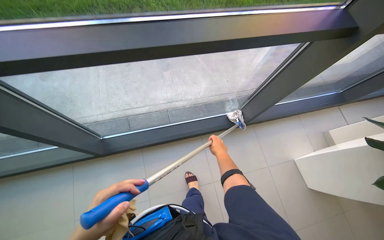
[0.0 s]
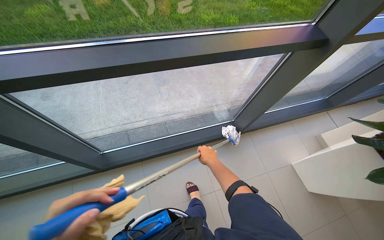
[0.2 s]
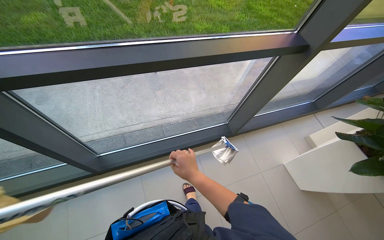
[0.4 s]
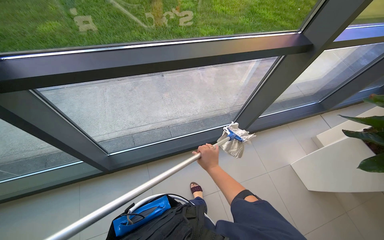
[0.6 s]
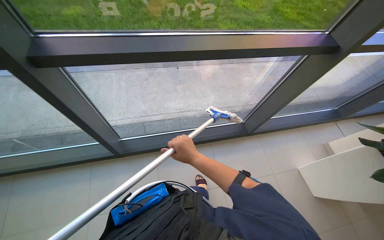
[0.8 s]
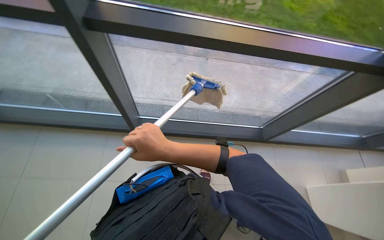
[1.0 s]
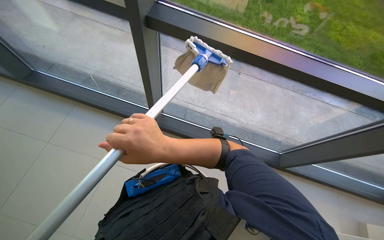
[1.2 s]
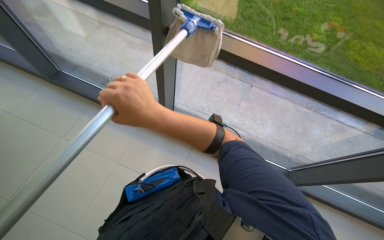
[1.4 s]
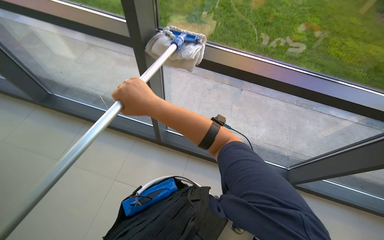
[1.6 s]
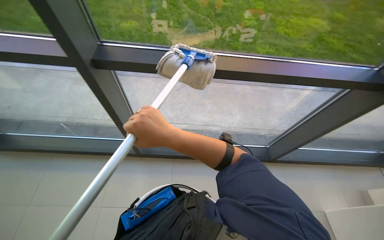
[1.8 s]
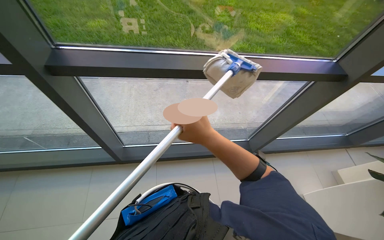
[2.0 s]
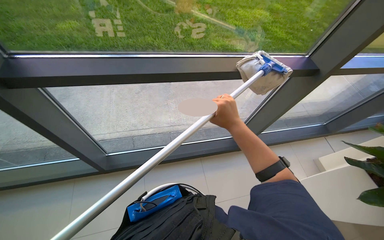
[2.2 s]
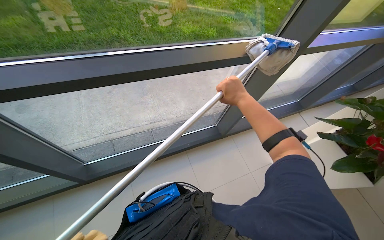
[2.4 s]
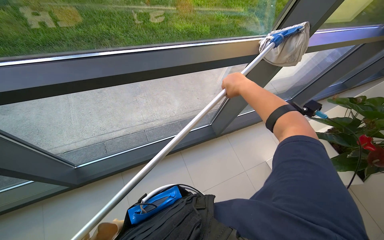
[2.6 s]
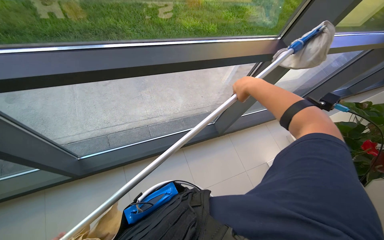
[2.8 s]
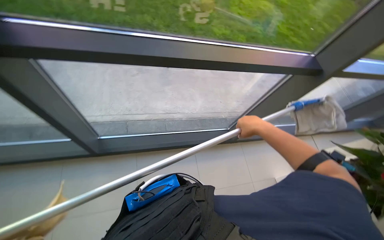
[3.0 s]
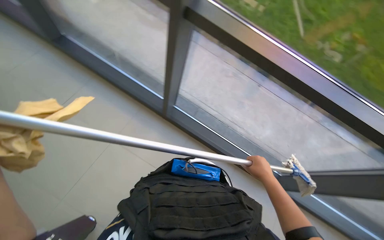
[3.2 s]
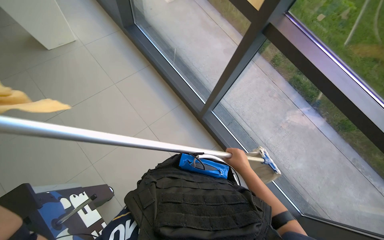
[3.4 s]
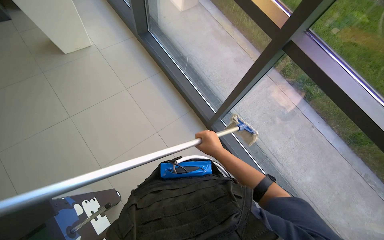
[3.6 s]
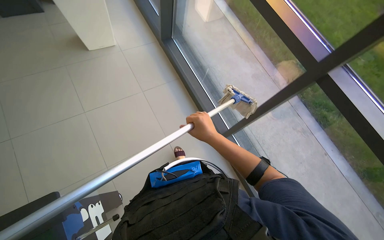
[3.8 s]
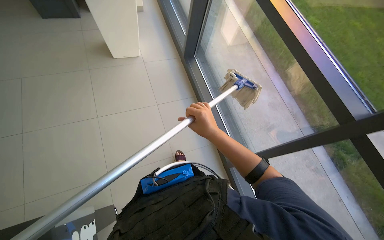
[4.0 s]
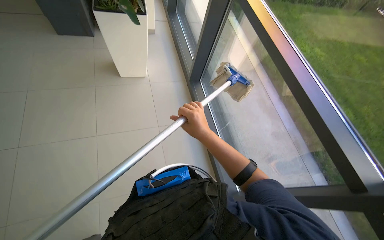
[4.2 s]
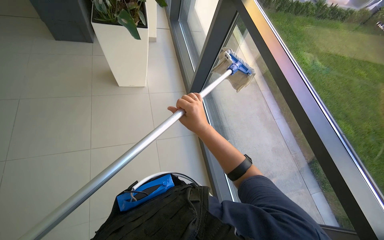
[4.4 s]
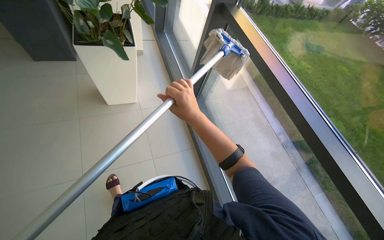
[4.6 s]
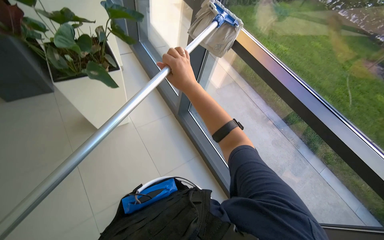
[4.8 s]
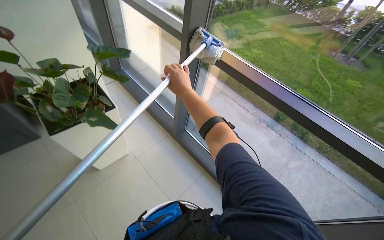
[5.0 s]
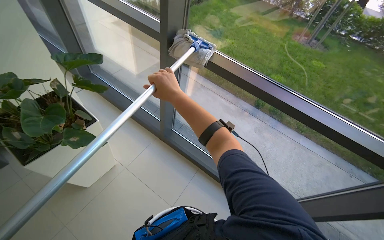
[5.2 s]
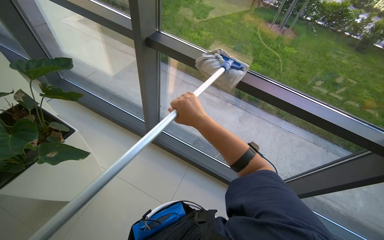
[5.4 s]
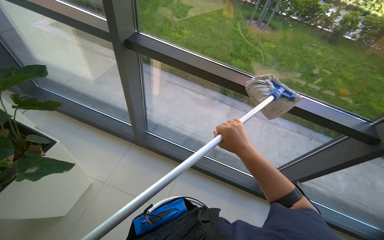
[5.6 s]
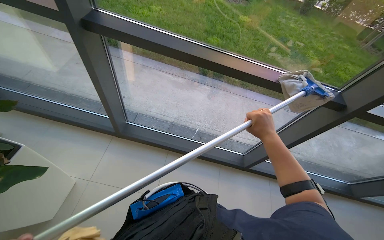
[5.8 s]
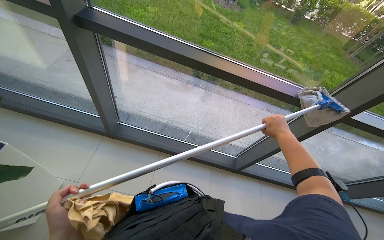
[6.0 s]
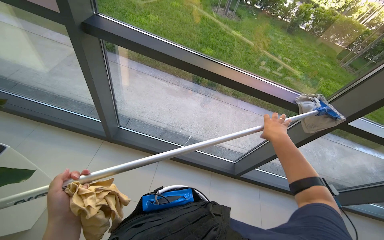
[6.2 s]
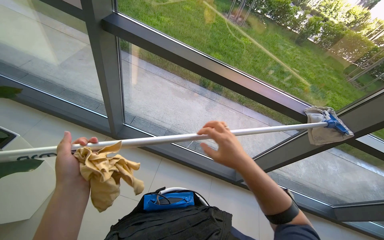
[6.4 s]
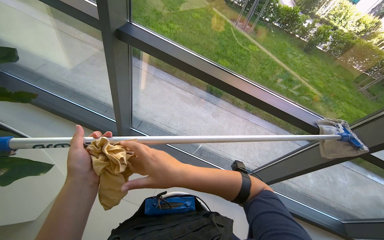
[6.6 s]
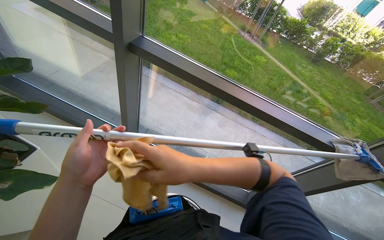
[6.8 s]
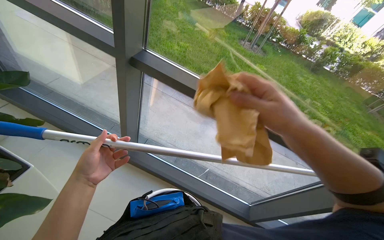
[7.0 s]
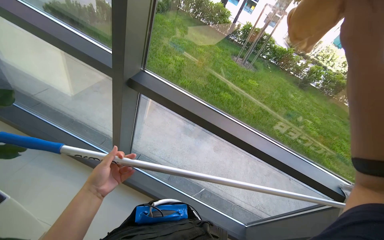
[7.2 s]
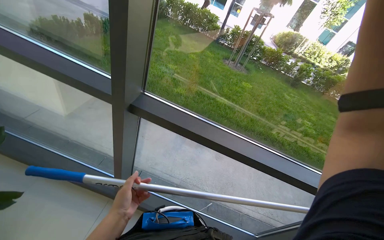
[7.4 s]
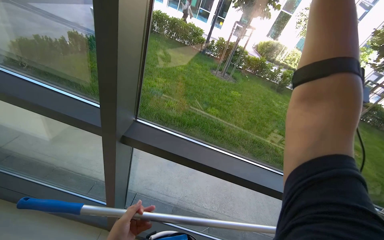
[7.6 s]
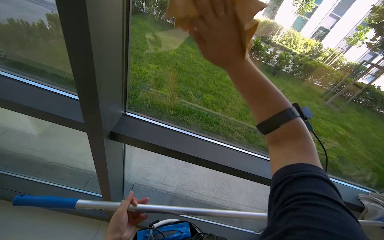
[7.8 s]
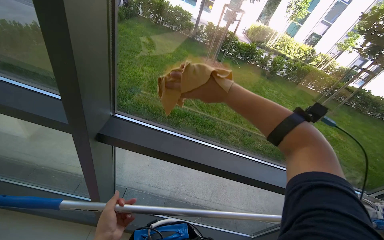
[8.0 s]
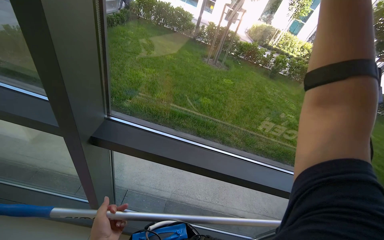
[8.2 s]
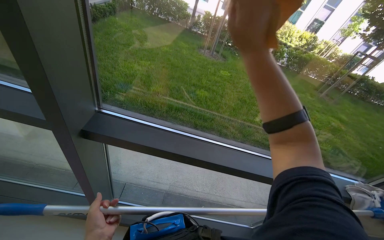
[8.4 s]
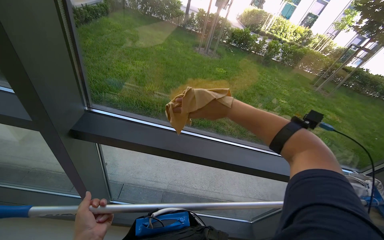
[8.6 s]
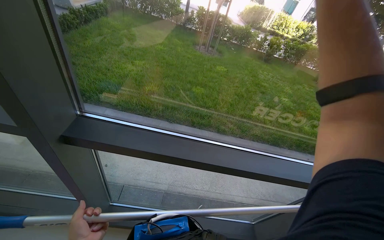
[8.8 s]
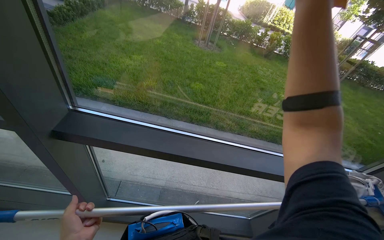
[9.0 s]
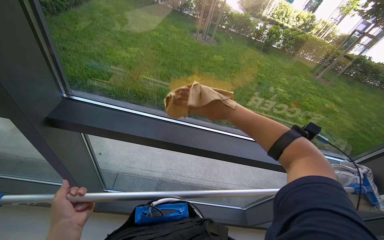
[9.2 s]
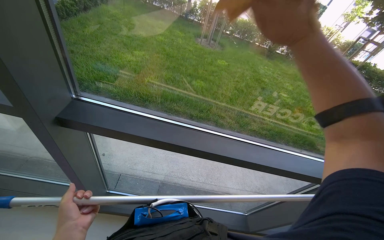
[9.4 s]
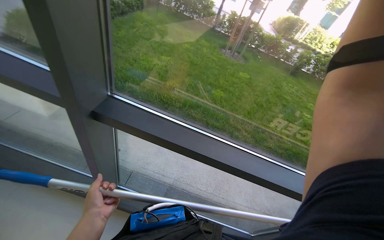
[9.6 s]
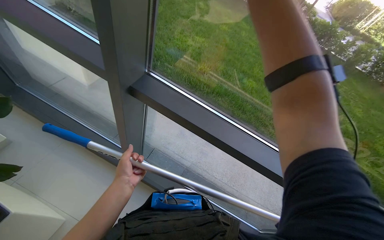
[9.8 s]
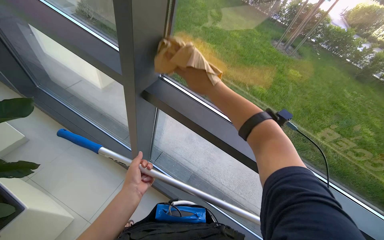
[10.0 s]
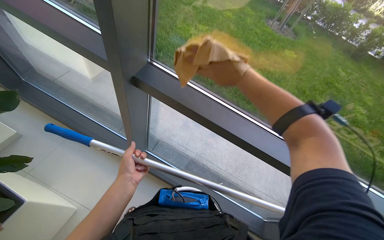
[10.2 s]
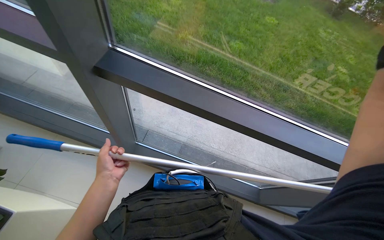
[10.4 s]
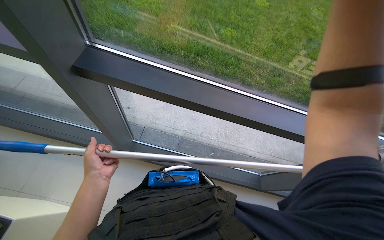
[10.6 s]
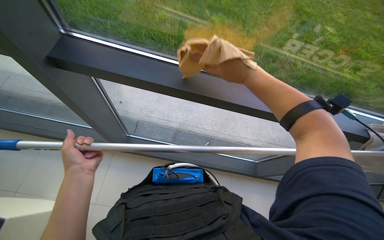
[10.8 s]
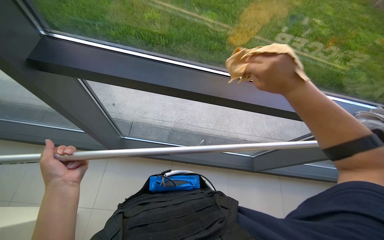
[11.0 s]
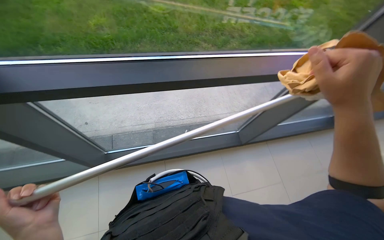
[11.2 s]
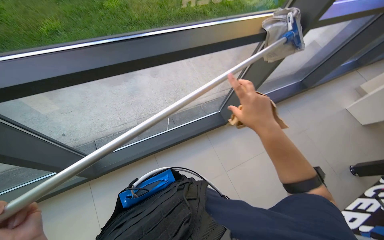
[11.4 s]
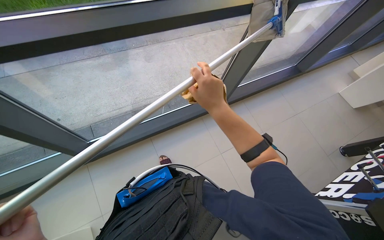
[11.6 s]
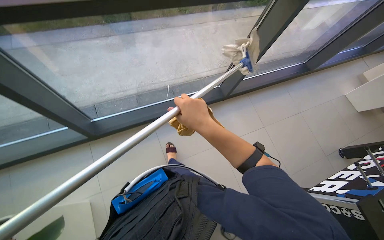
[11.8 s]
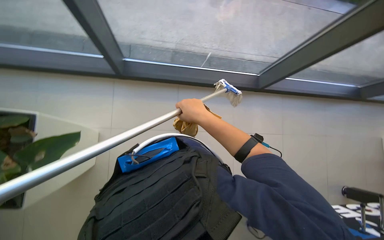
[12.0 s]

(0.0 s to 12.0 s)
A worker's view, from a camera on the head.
Job: cleaning windows.
The whole recording: Cleaning large windows. The worker prepares the cleaning pole and cloth, then cleans the large windows and frames.
0.0 s - 1.6 s: The head rotates approximately 30 degrees to the left. The view tips upward by about 15 degrees.
1.6 s - 3.0 s: The wearer's head swings some 30 degrees to the right.
3.0 s - 4.4 s: The right hand heads to the left, covering some 50 cm.
4.4 s - 6.0 s: The wearer looks about 45 degrees further to the right.
6.0 s - 7.6 s: The camera pitches upward, by approximately 20 degrees.
9.0 s - 10.4 s: The head turns to the left by some 15 degrees.
10.4 s - 12.0 s: The wearer's head swings some 30 degrees to the right. The view tips downward by some 15 degrees.

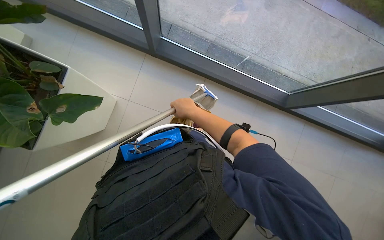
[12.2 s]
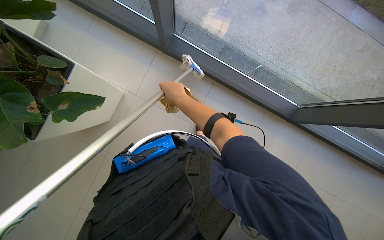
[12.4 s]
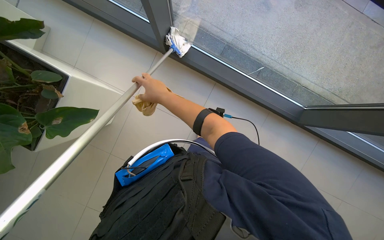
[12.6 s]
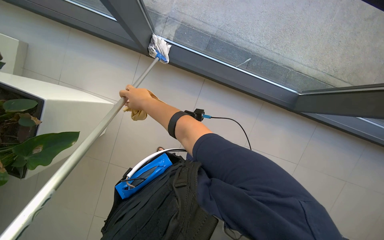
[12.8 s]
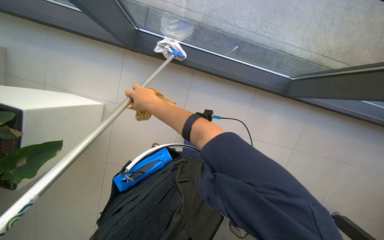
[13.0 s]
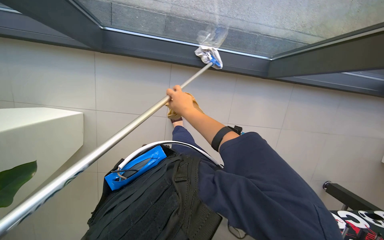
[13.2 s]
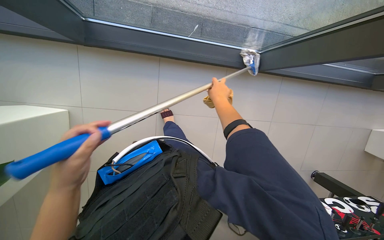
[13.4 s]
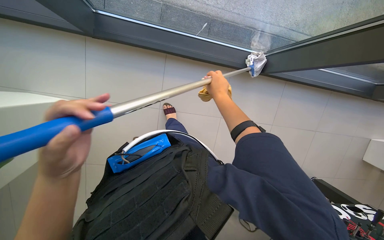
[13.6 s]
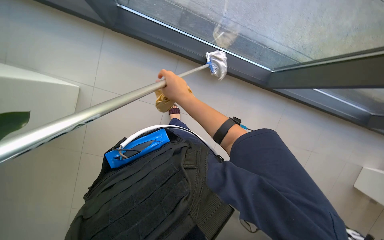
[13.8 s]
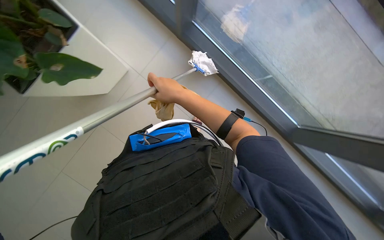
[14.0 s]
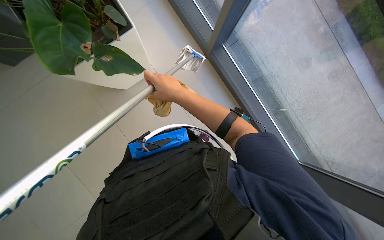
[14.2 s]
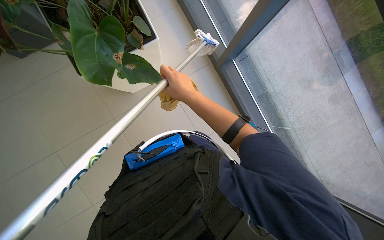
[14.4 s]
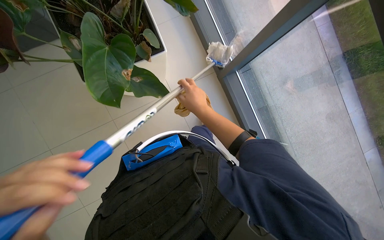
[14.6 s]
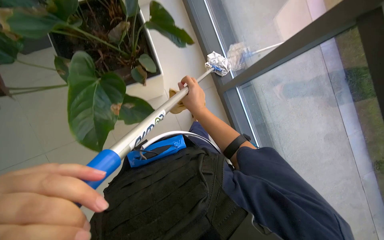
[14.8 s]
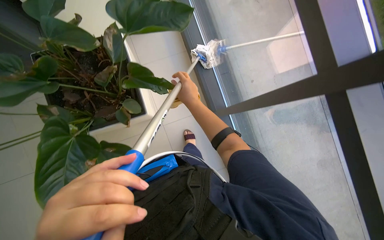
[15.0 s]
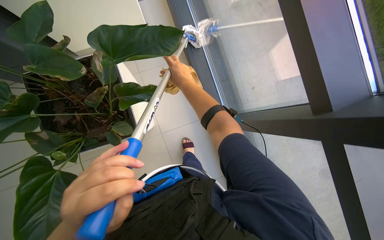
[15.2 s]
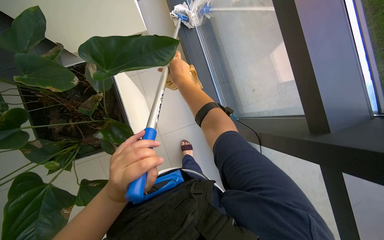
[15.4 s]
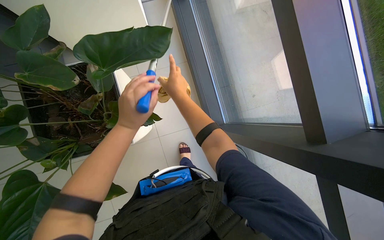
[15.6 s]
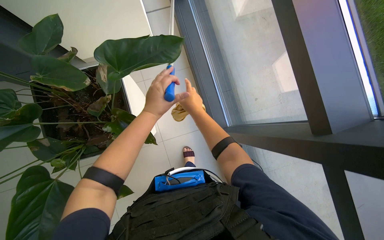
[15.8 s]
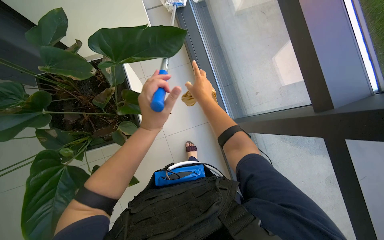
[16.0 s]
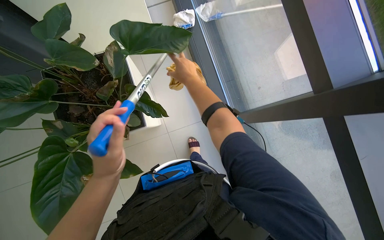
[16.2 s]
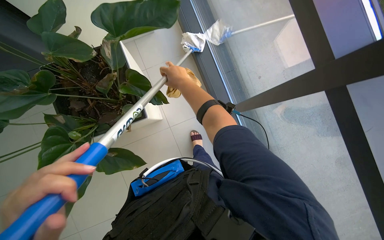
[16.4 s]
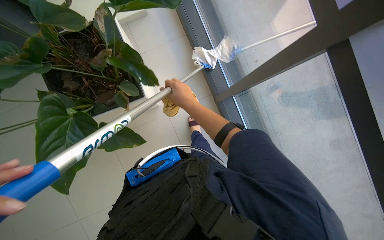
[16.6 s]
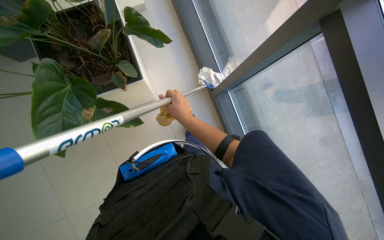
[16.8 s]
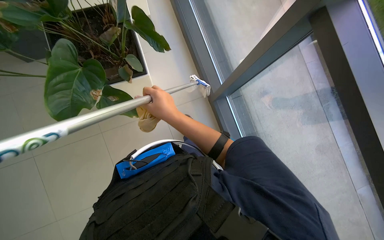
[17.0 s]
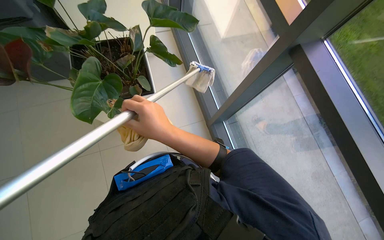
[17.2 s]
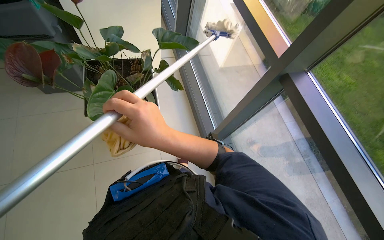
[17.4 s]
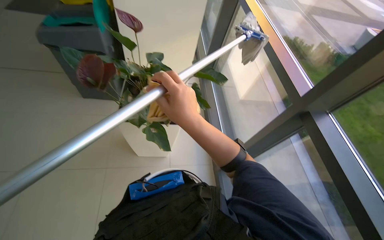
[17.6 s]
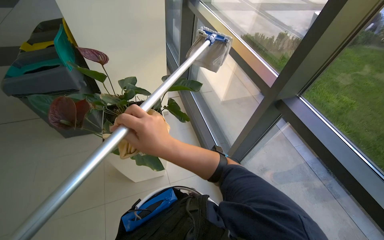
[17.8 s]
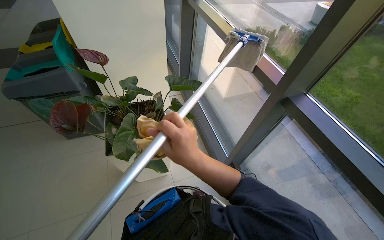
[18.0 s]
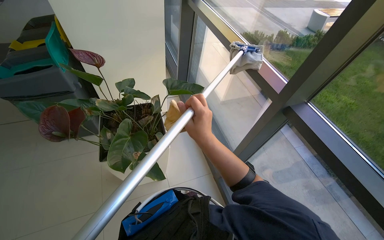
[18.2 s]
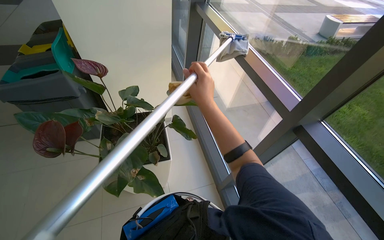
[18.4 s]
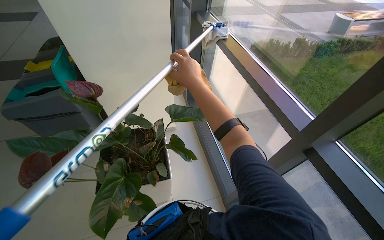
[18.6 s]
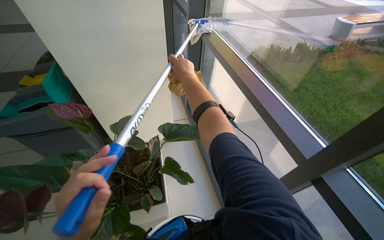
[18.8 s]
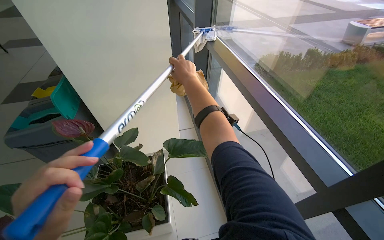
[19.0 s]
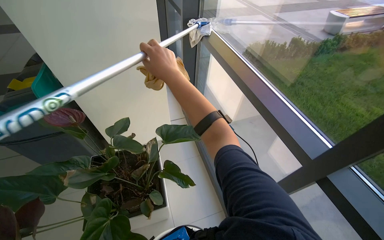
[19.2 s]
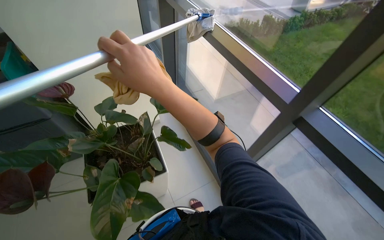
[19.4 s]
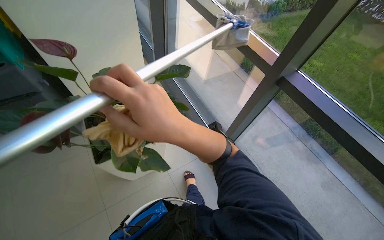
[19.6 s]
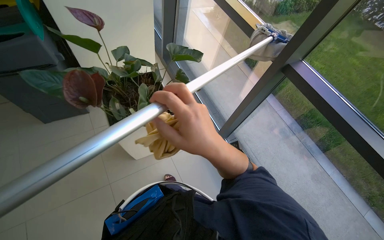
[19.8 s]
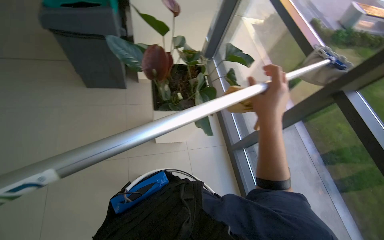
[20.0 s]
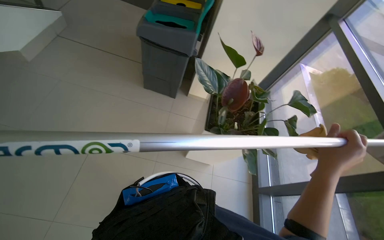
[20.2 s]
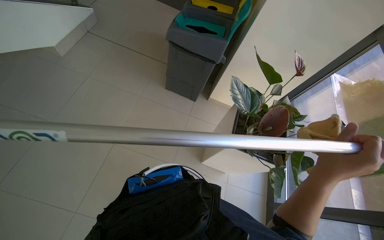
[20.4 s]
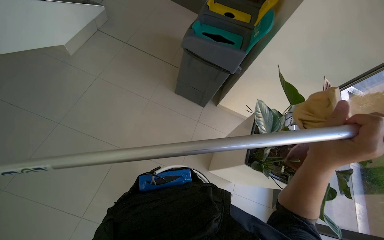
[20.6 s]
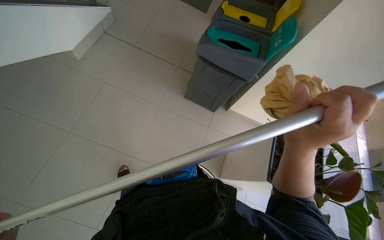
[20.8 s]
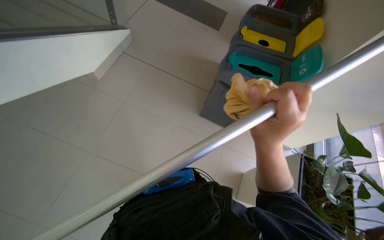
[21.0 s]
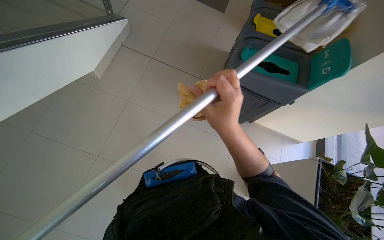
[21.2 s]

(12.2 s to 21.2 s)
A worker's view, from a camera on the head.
Job: cleaning windows.
The whole recording: Cleaning large windows. The worker prepares the cleaning pole and cloth, then cleans the large windows and frames.
12.2 s - 13.8 s: The right hand swings left and right, roughly 25 cm each way, with 2 reversals.
13.8 s - 15.2 s: The camera is carried approximately 40 cm. Everything in view rotates roughly 25 degrees clockwise.
16.6 s - 18.2 s: The wearer looks about 25 degrees further upward. The right hand is displaced nearer to the camera by approximately 35 cm.
18.2 s - 19.8 s: The right hand reaches roughly 25 cm farther from the camera, then returns.
19.8 s - 21.2 s: The head travels about 1 m. The wearer's head swings roughly 45 degrees to the left.
